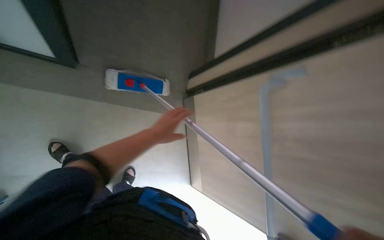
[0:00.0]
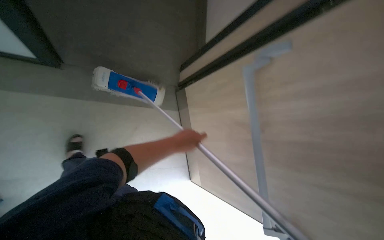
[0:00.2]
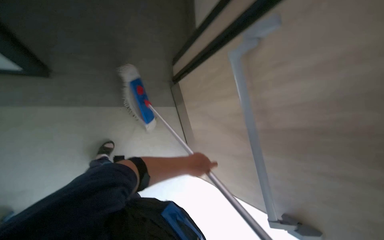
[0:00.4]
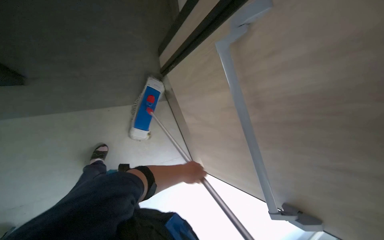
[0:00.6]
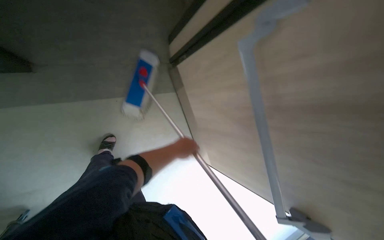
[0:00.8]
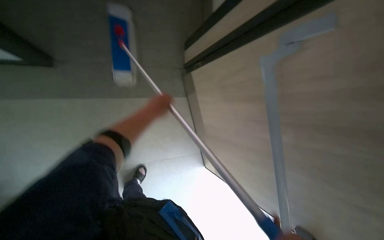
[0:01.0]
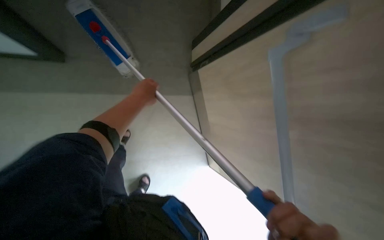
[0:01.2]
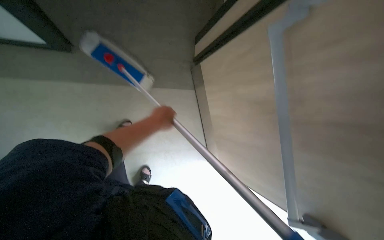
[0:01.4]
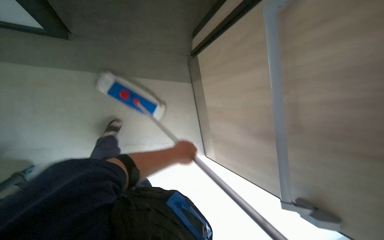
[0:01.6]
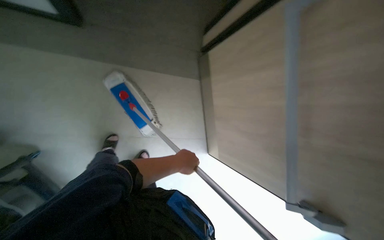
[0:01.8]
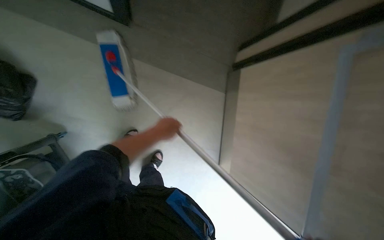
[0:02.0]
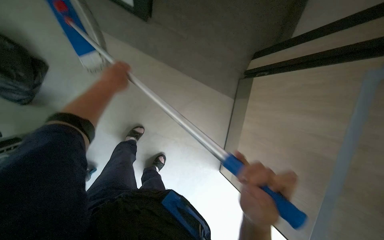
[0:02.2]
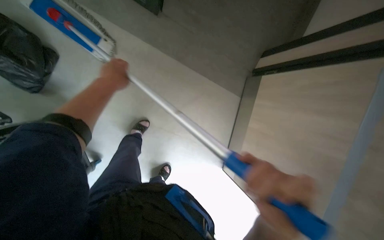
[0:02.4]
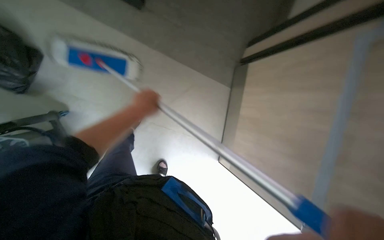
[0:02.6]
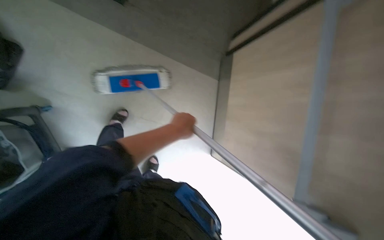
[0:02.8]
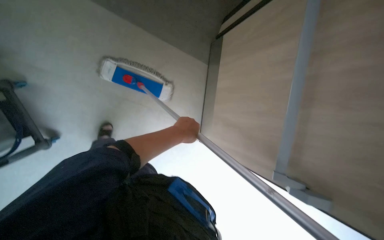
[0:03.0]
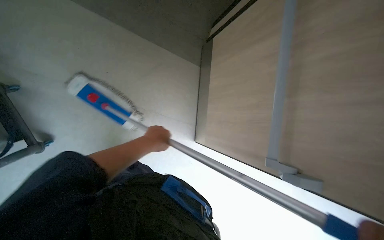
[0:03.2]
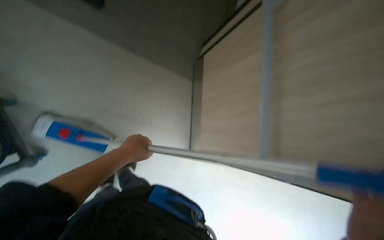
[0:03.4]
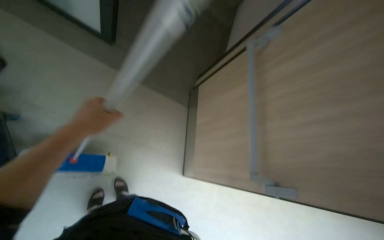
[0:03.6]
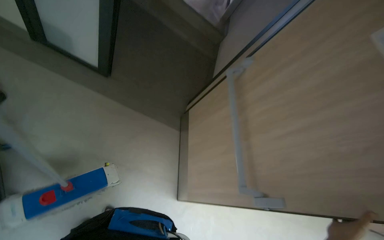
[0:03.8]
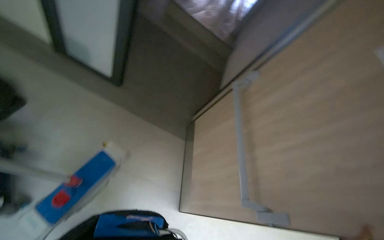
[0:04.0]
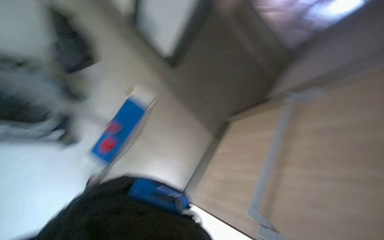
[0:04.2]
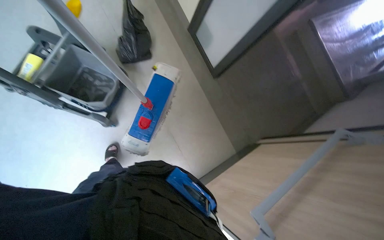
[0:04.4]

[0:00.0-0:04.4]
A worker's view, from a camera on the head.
Job: managing trash.
The whole recording: Collecting and discarding trash. The worker collects small trash items from the floor and discards them into a trash bag.
0.0 to 1.4 s: The wearer looks roughly 15 degrees further downward.
1.4 to 3.0 s: The left hand moves up and down the picture over roughly 25 cm, changing direction 2 times.
3.0 to 4.4 s: The head rotates about 35 degrees to the left. The camera pitches upward, by approximately 30 degrees.

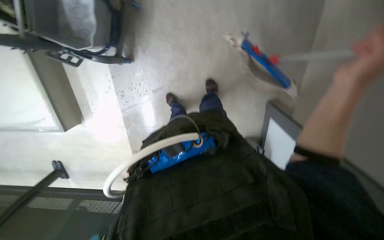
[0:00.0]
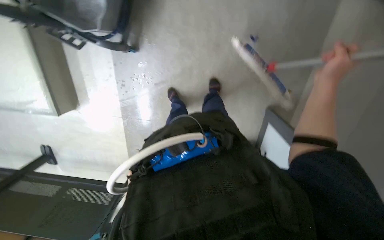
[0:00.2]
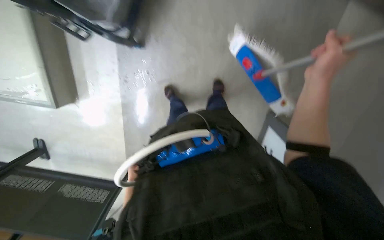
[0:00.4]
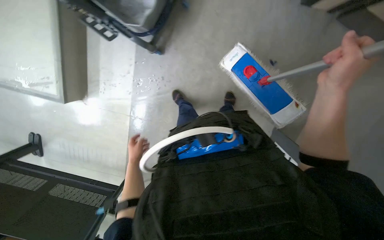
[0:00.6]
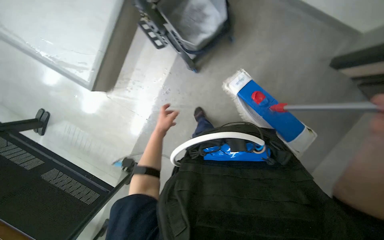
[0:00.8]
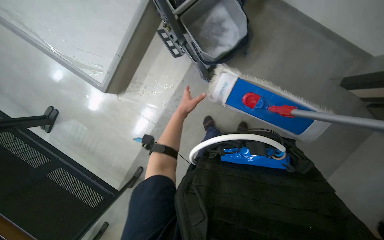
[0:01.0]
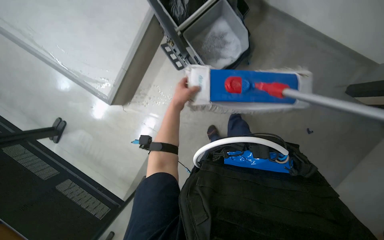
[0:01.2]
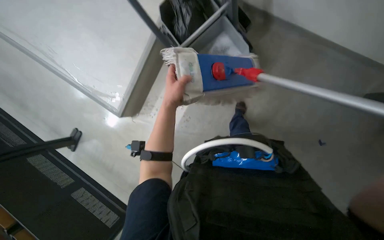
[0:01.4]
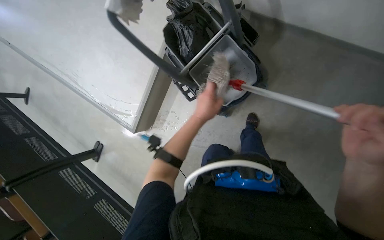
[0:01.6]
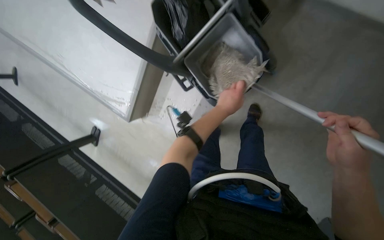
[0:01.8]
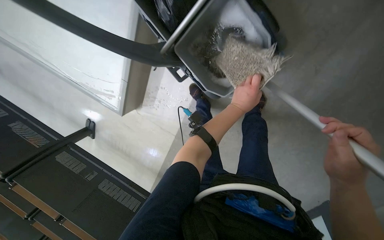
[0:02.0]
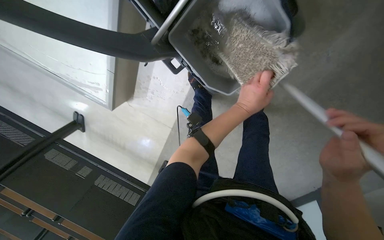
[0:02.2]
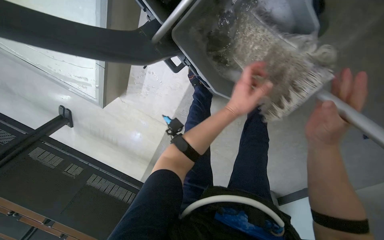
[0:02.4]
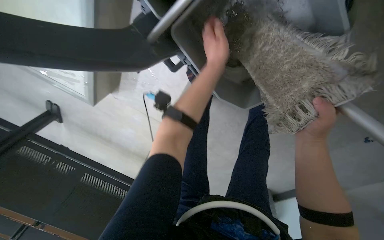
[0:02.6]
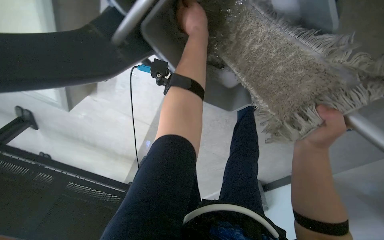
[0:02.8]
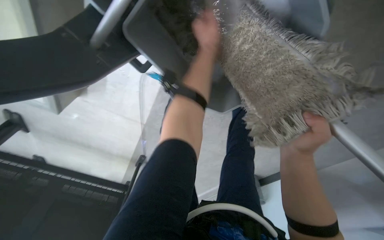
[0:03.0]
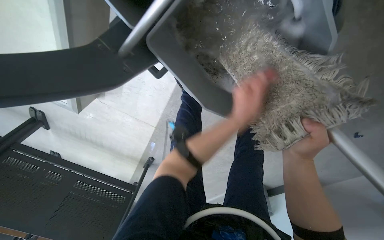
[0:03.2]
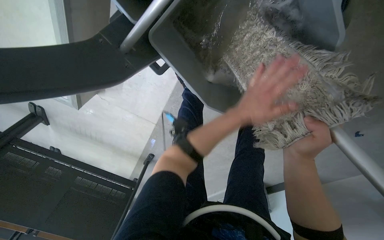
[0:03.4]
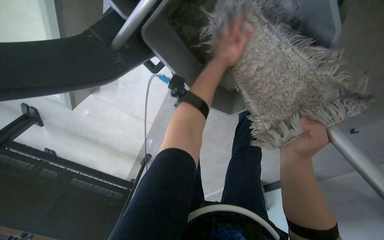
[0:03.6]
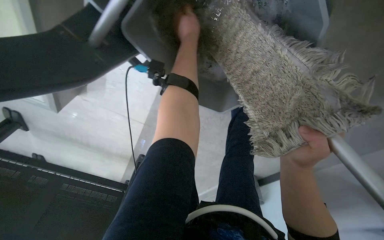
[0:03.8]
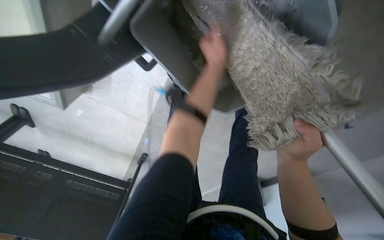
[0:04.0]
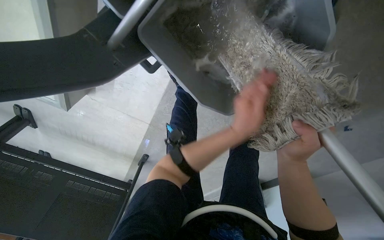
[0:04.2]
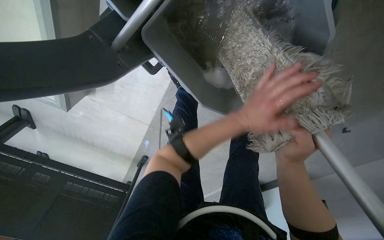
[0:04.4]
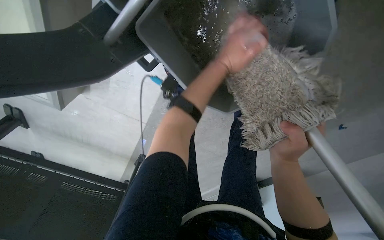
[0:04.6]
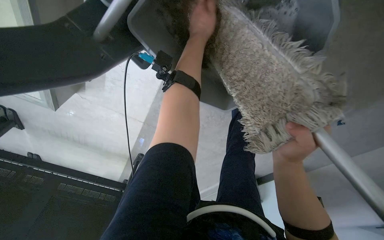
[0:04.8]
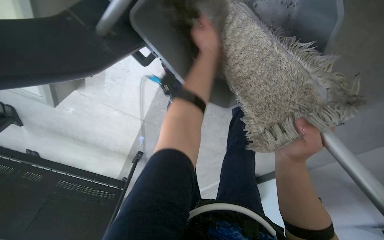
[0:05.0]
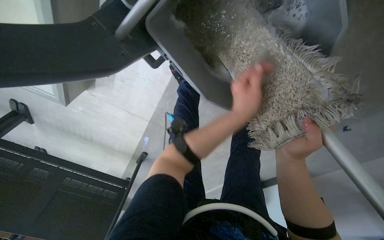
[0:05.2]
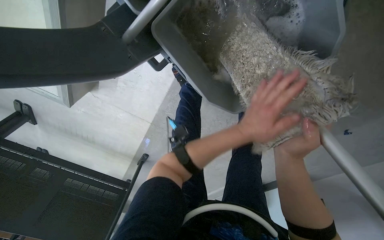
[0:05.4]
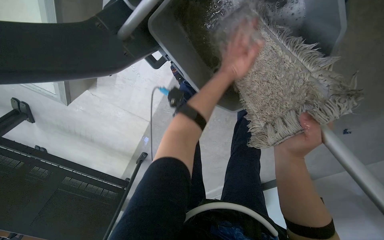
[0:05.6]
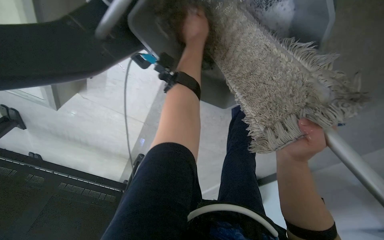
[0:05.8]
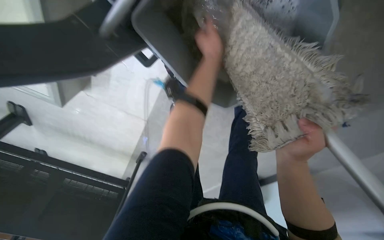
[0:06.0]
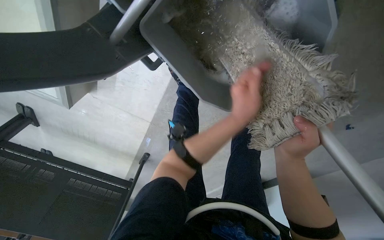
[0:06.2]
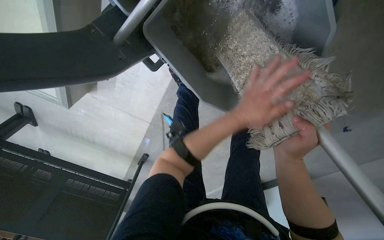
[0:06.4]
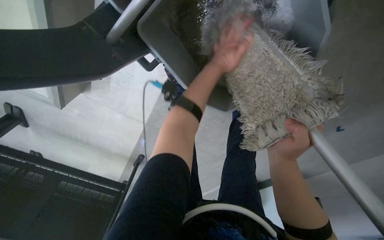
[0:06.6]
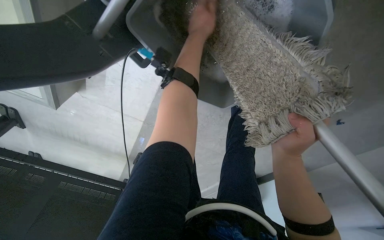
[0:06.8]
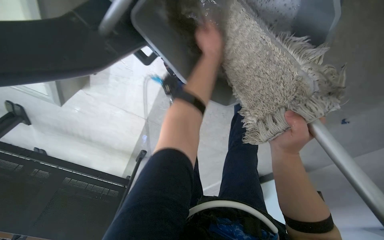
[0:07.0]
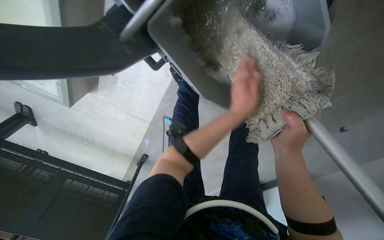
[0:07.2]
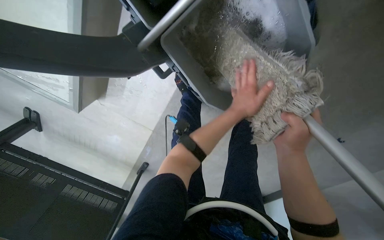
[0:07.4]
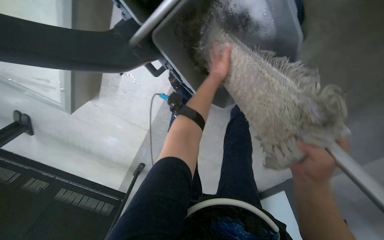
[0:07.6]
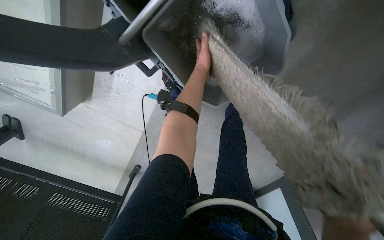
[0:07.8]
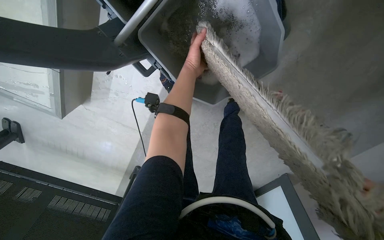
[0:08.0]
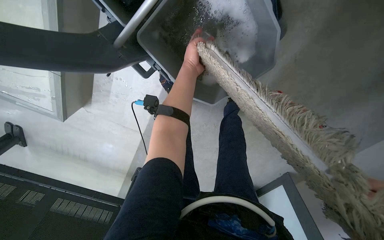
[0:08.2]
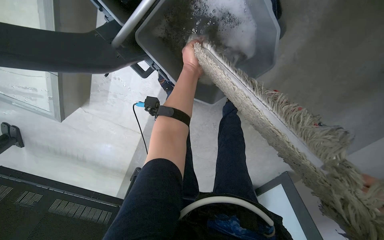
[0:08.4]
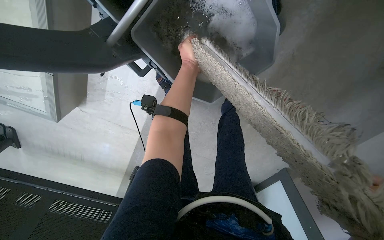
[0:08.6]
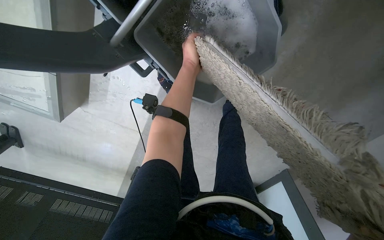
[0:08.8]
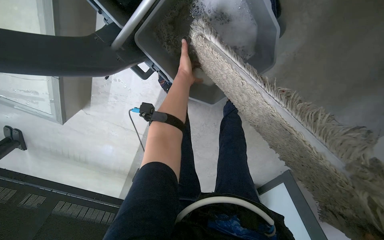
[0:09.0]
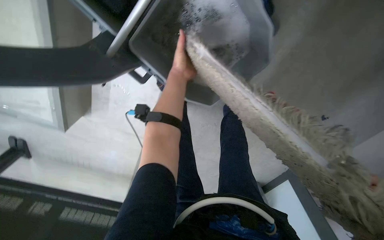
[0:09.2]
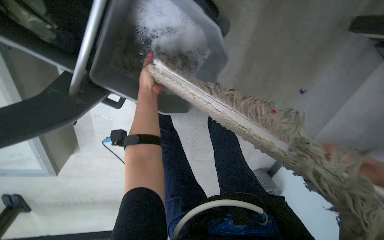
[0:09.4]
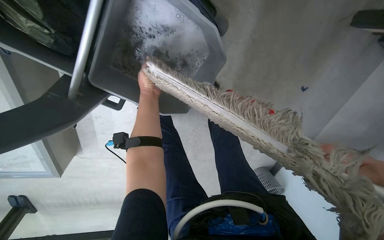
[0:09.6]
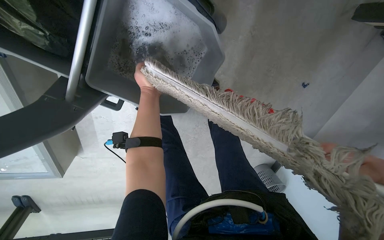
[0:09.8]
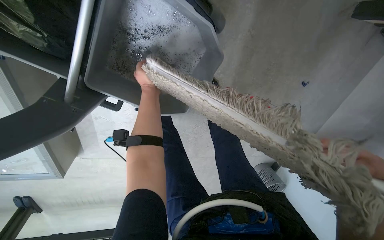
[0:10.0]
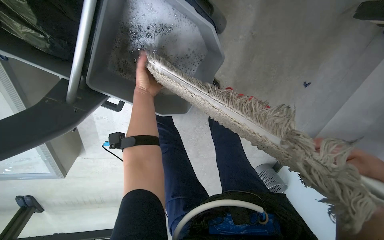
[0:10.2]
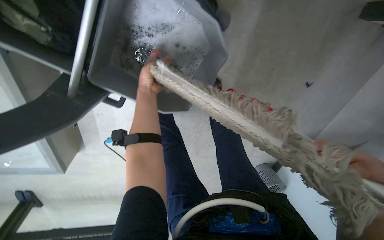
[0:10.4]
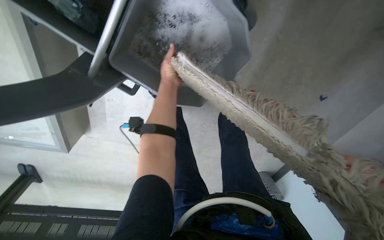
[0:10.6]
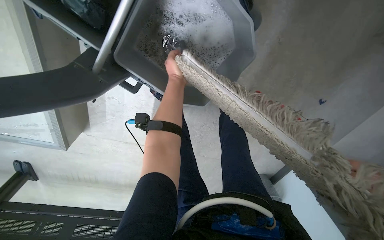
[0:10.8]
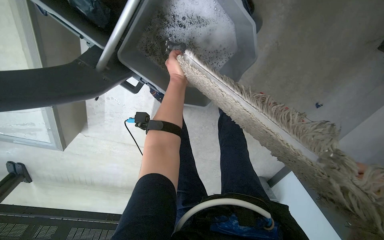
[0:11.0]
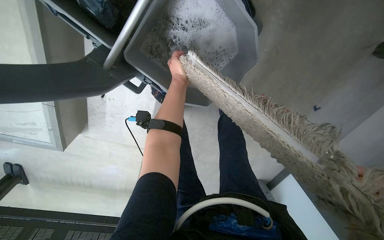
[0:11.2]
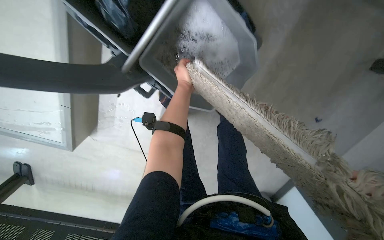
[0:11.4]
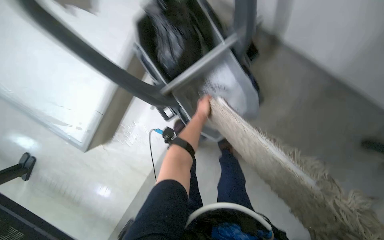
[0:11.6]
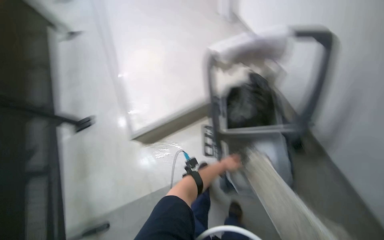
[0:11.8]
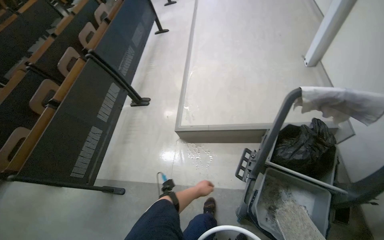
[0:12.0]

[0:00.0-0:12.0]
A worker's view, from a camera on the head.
Job: preparing cleaning supplies.
The whole recording: Rinsing mop and repositioning cart. The worker rinses the mop head in the bucket and then moves the cleaning cart.
0.0 to 1.6 s: The wearer looks roughly 30 degrees further upward. Everything in view rotates about 30 degrees clockwise.
1.6 to 3.0 s: The camera is carried roughly 50 cm. The head turns to the right by roughly 20 degrees. The view tips downward by approximately 35 degrees.
3.0 to 4.4 s: The left hand goes up and down the picture, about 30 cm each way, reversing 2 times.
4.4 to 6.0 s: The left hand moves up and down the picture over roughly 30 cm, changing direction 2 times.
6.0 to 7.6 s: The left hand swings up and down the picture, roughly 25 cm each way, with 3 reversals.
9.0 to 10.4 s: The left hand moves nearer to the camera, roughly 10 cm.
10.4 to 12.0 s: The head turns to the left by some 50 degrees. The wearer looks approximately 30 degrees further upward.

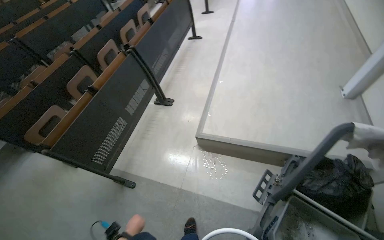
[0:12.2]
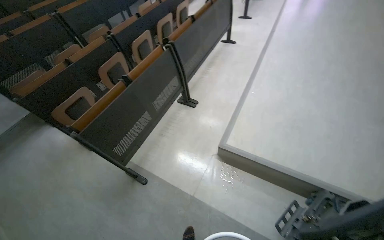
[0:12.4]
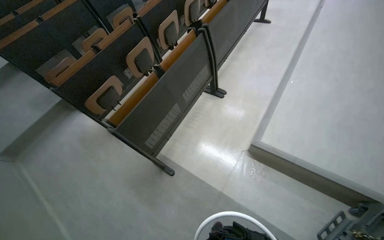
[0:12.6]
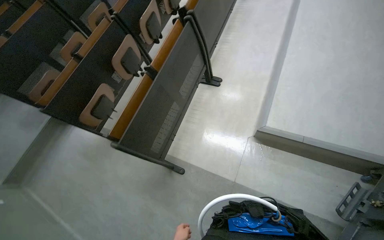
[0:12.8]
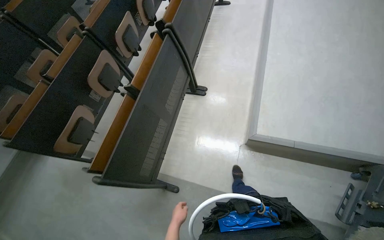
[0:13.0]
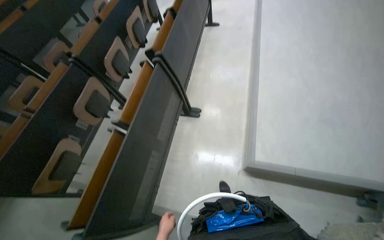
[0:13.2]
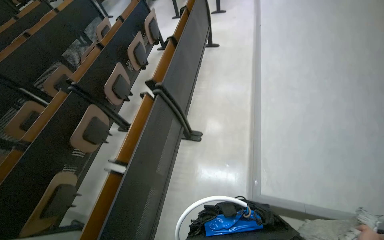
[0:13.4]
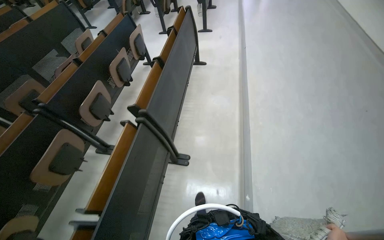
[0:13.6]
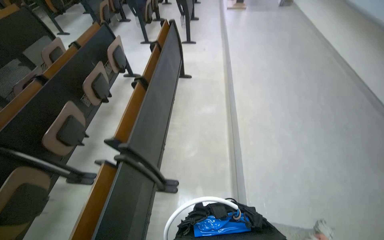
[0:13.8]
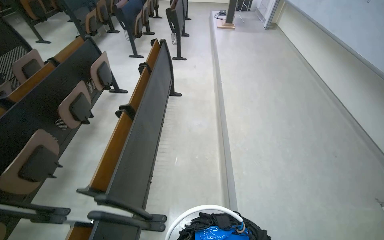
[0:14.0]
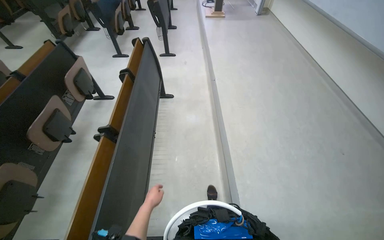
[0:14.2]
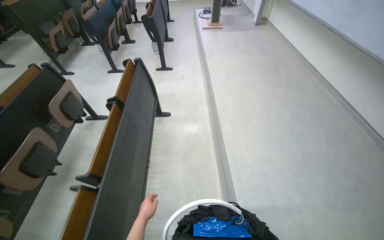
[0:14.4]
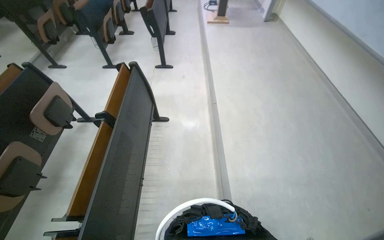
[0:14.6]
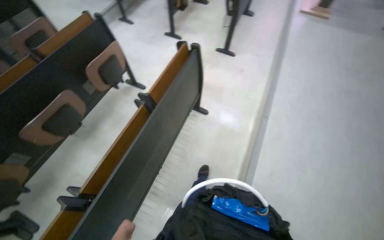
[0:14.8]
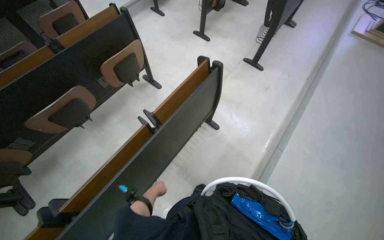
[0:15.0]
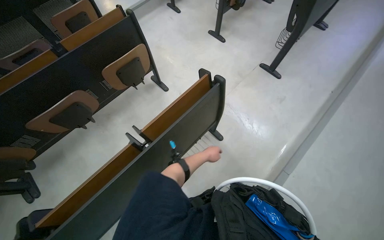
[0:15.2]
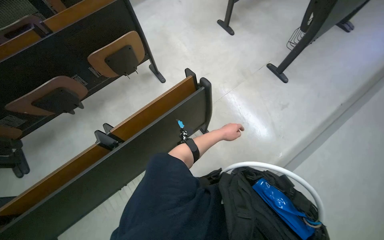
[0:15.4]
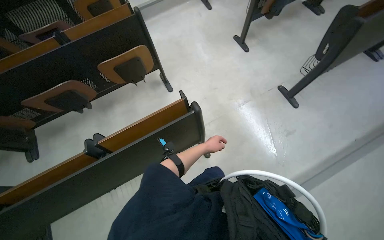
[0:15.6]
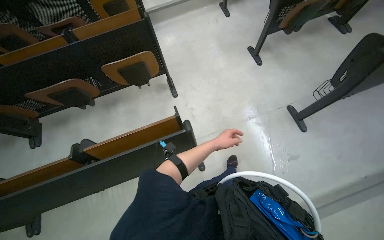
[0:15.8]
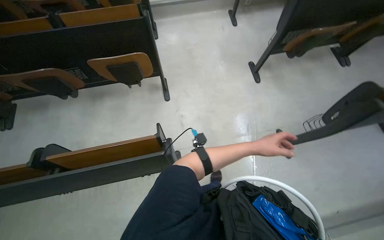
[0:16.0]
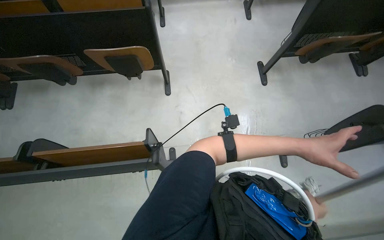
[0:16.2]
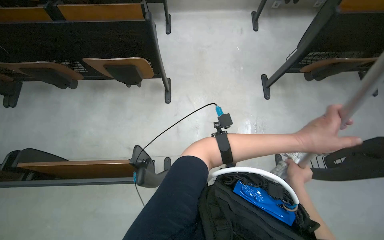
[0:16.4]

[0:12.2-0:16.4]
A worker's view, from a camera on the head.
Job: preparing cleaning supplies.
The whole recording: Rinsing mop and repositioning cart. The worker rinses the mop head in the bucket and then moves the cleaning cart.
13.6 to 15.0 s: The wearer moves approximately 1.5 m. The scene turns roughly 30 degrees clockwise in the picture.
15.0 to 16.4 s: The head travels roughly 1 m. The wearer looks approximately 50 degrees further to the left.
